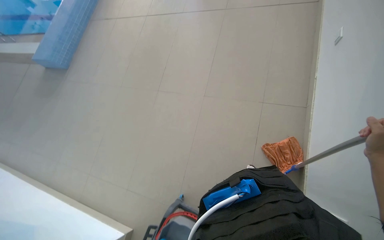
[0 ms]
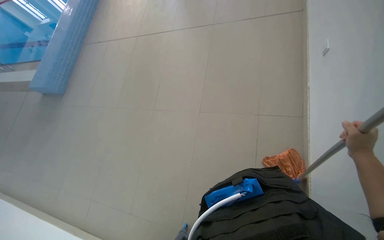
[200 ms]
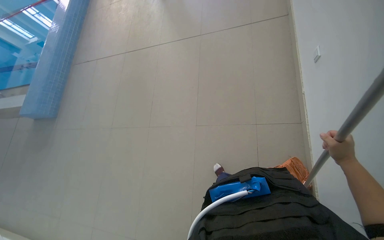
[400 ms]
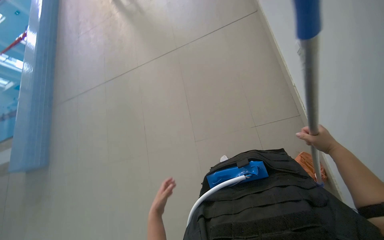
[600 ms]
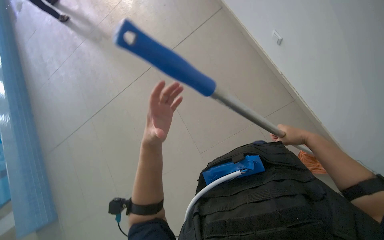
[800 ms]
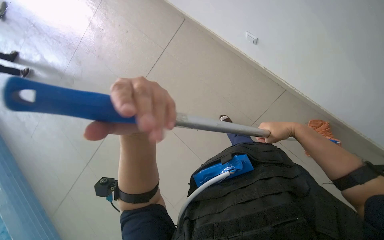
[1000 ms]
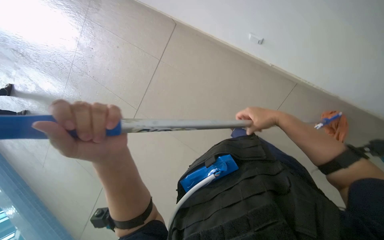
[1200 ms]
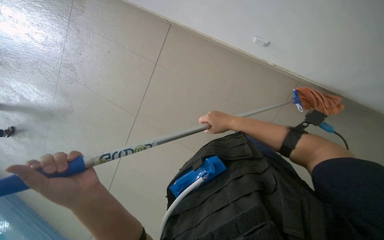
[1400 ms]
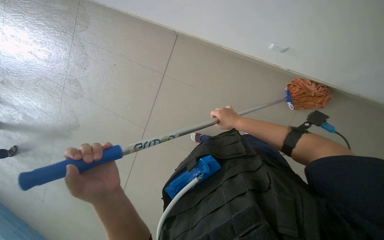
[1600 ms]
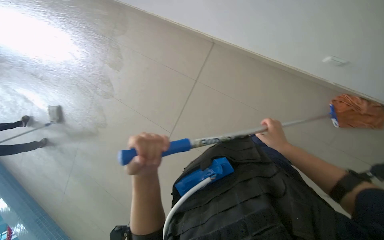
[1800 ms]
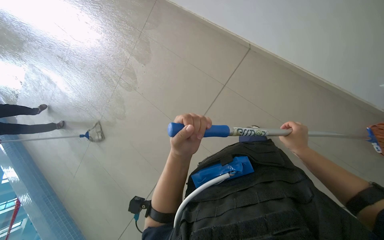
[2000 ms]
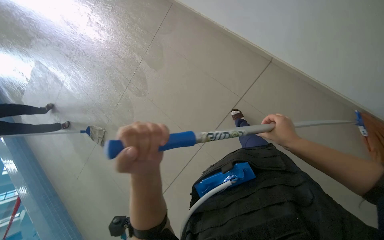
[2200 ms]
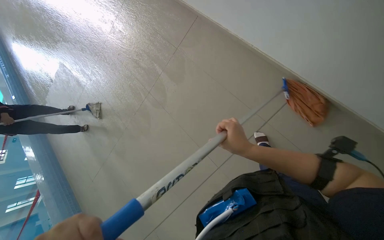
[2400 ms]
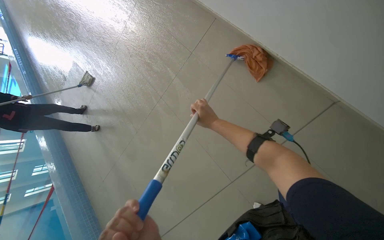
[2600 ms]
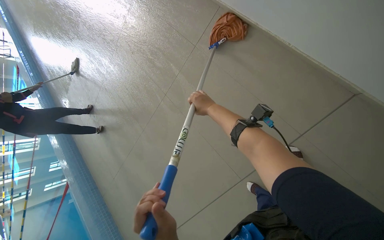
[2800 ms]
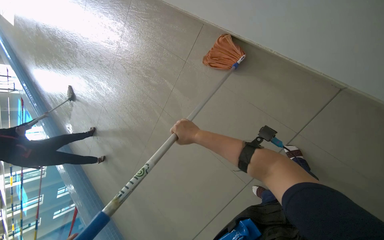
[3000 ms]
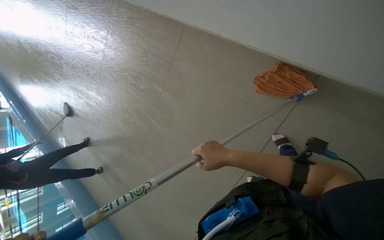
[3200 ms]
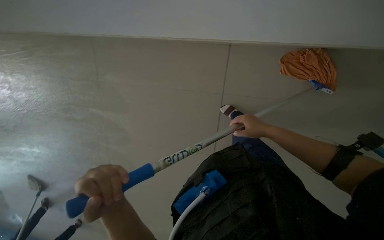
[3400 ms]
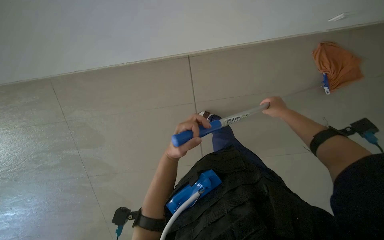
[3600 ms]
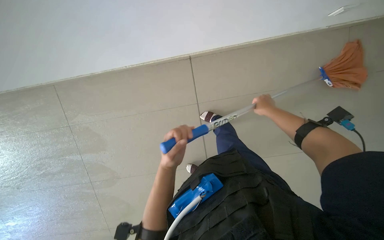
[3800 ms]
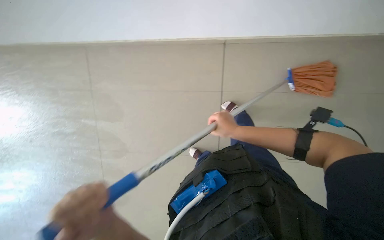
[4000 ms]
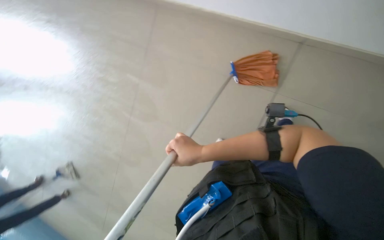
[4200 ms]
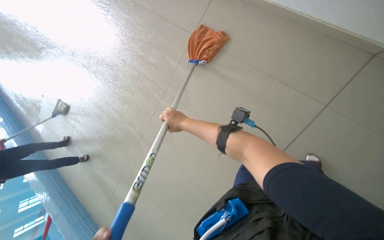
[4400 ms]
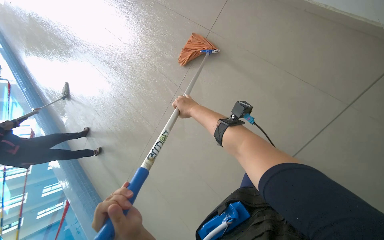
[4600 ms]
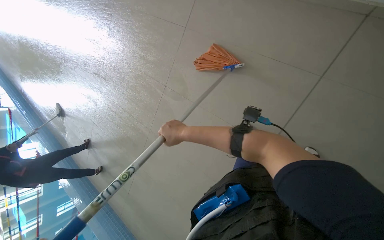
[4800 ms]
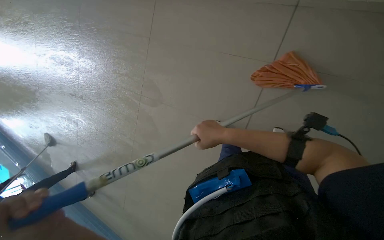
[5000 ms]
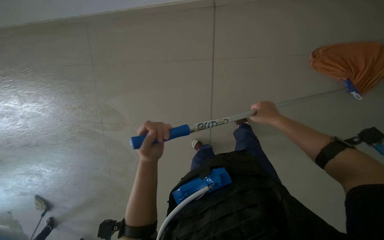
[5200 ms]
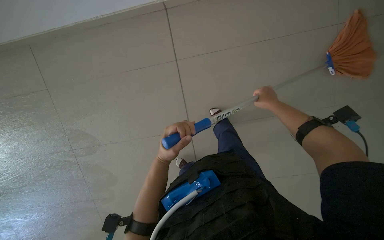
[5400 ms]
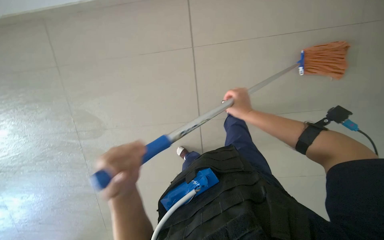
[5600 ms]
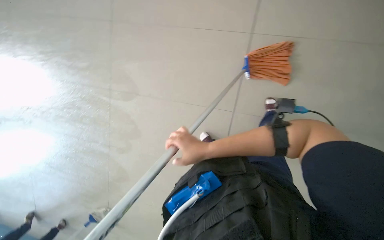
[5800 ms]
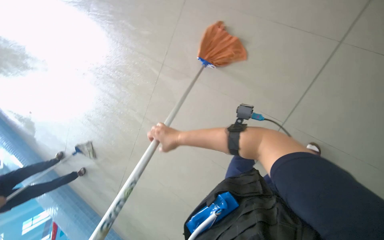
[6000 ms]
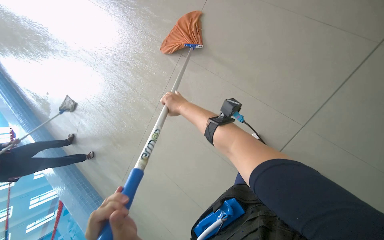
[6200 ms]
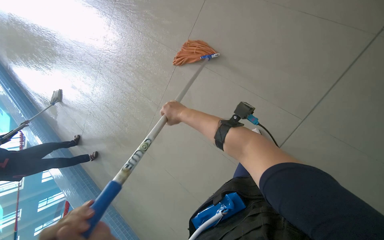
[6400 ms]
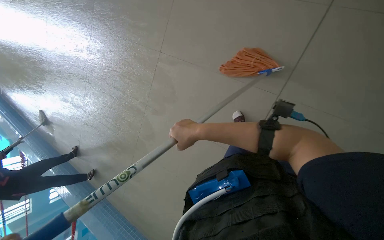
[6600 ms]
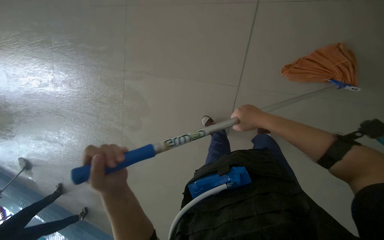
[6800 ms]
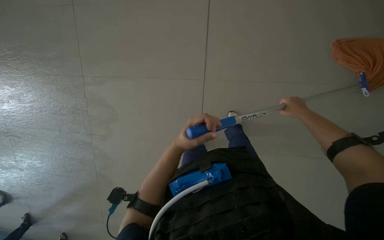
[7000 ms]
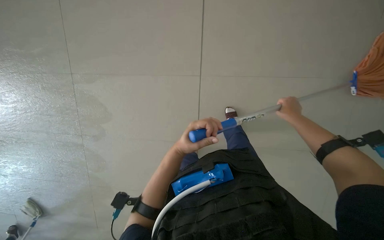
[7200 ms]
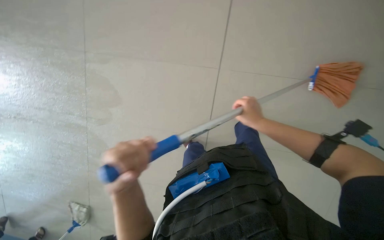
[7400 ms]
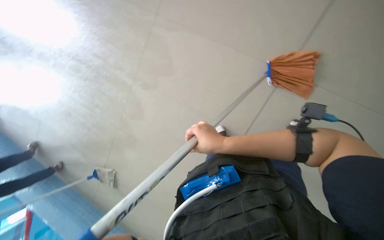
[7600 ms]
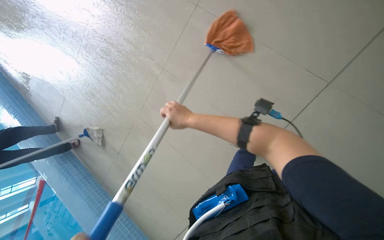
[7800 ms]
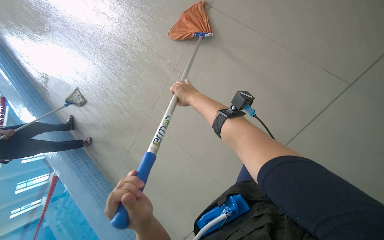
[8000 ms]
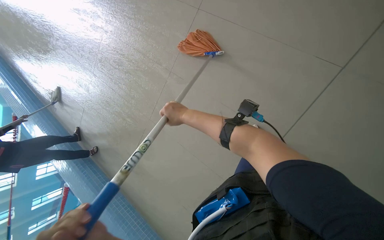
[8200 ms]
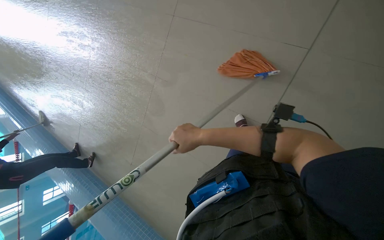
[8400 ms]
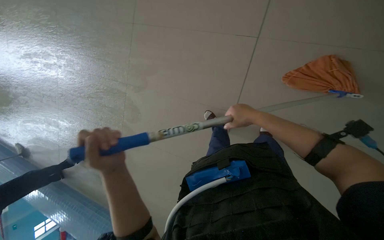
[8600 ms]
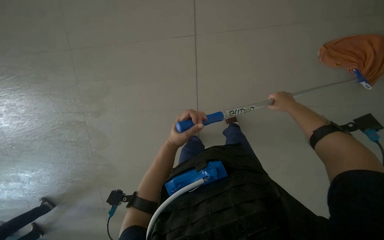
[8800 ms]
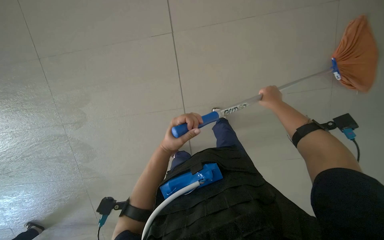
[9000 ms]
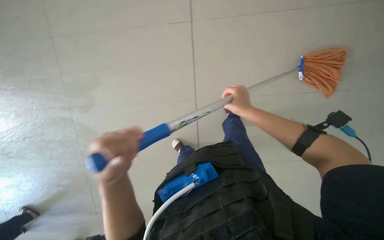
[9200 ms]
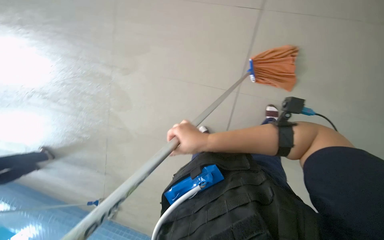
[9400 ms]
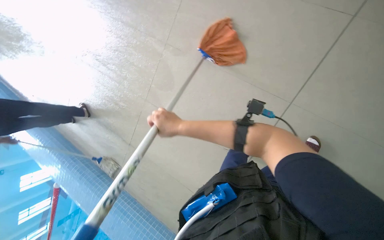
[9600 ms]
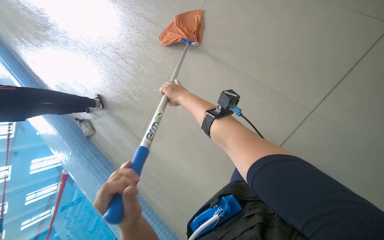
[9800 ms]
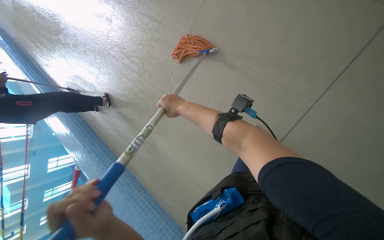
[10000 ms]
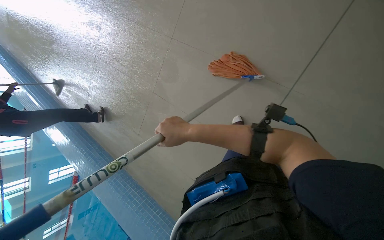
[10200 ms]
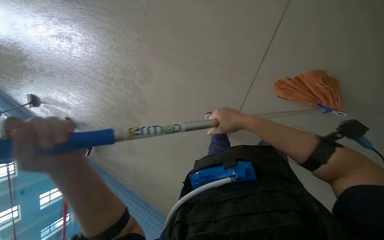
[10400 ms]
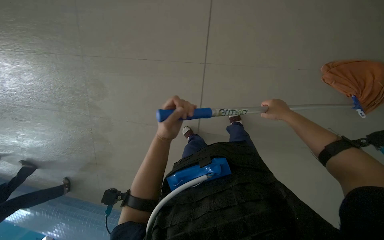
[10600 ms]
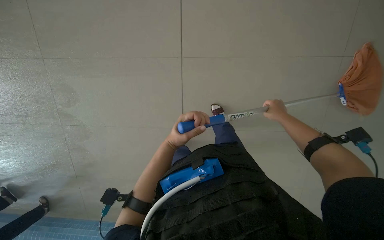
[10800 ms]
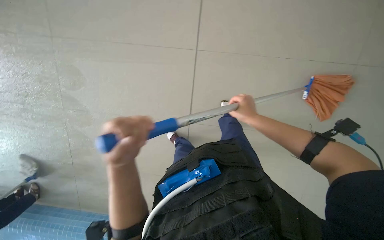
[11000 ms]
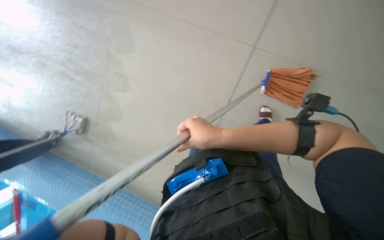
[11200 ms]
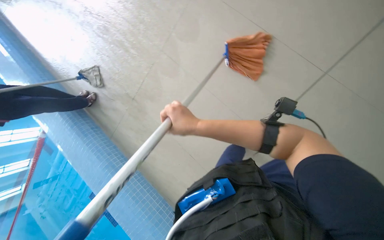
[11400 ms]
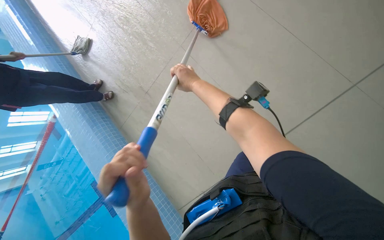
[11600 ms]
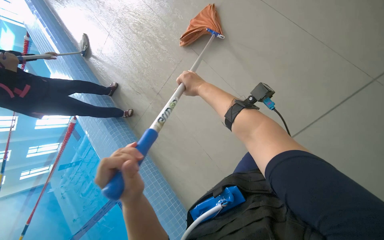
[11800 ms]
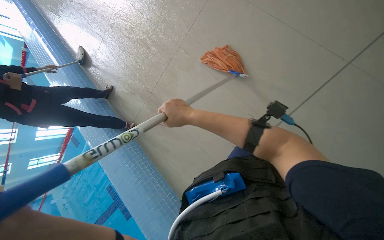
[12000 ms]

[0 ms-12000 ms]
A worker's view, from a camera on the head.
Job: mopping floor.
The whole recording: Mopping pool deck. The worker mops the tiled floor next to the swimming pool.
0 ms to 1600 ms: The camera is carried some 1 m. Everything in view rotates some 75 degrees counterclockwise.
1600 ms to 3000 ms: The head travels approximately 80 cm. The view pans to the left by some 15 degrees.
7600 ms to 9000 ms: The wearer moves about 60 cm. The scene turns some 40 degrees counterclockwise in the picture.
10400 ms to 12000 ms: The wearer's head swings roughly 30 degrees to the right. The camera pitches downward, by approximately 15 degrees.

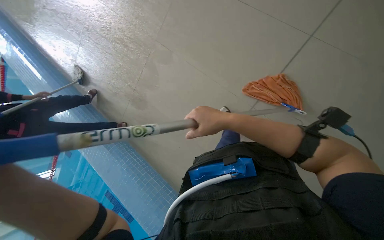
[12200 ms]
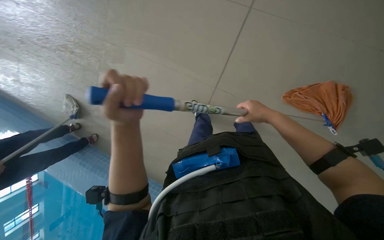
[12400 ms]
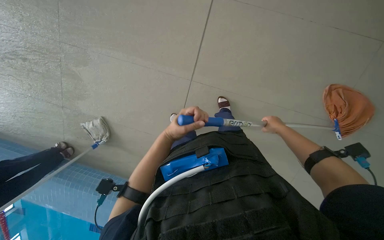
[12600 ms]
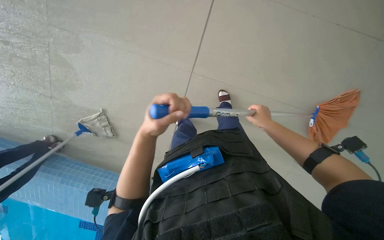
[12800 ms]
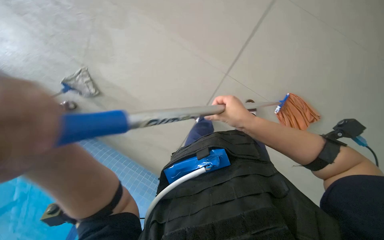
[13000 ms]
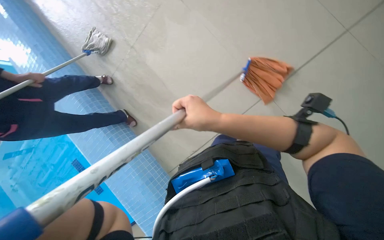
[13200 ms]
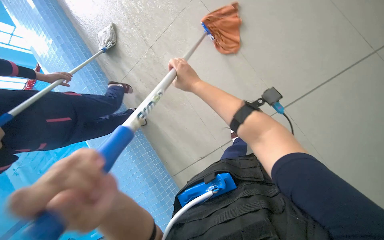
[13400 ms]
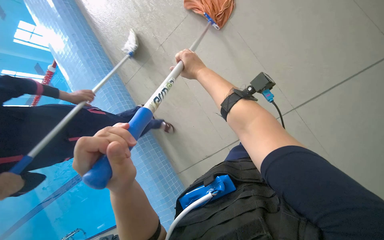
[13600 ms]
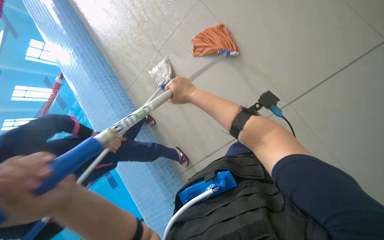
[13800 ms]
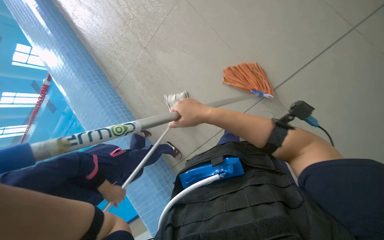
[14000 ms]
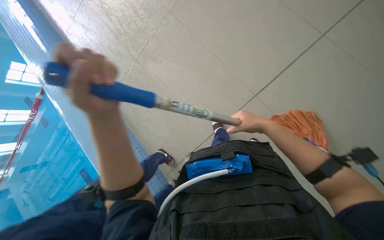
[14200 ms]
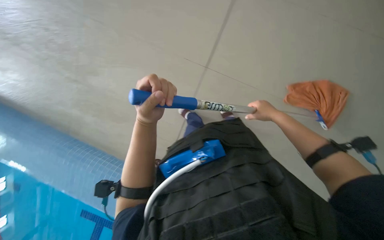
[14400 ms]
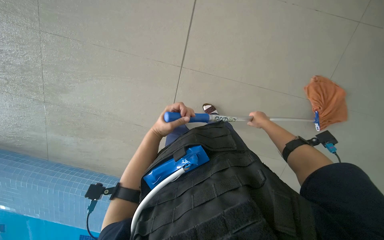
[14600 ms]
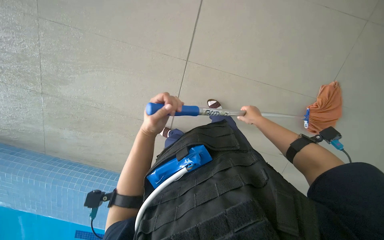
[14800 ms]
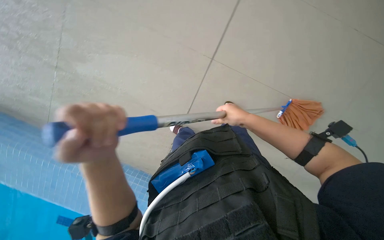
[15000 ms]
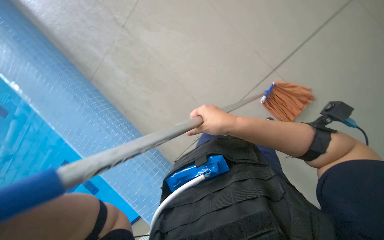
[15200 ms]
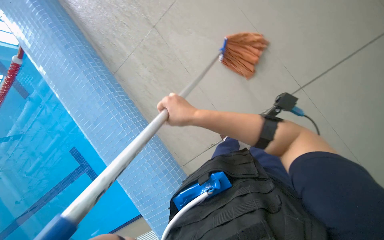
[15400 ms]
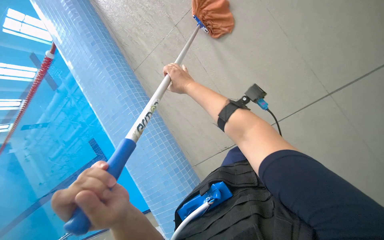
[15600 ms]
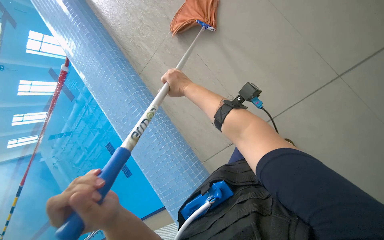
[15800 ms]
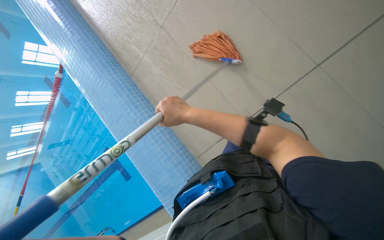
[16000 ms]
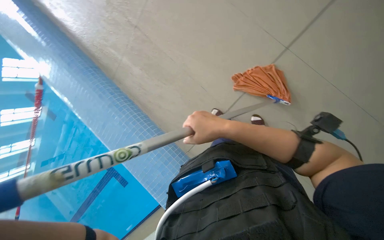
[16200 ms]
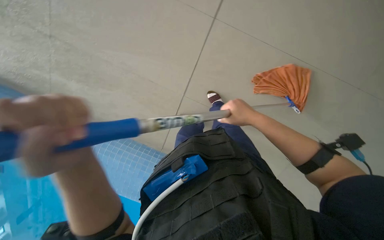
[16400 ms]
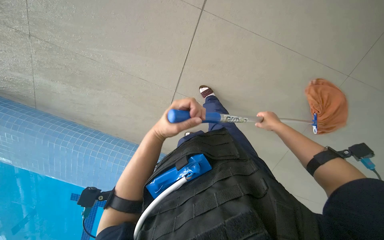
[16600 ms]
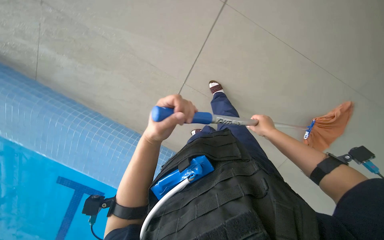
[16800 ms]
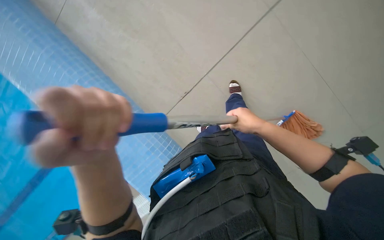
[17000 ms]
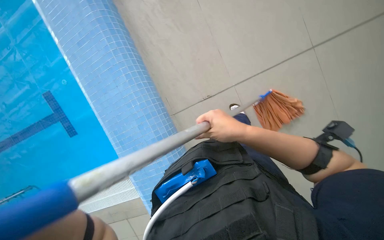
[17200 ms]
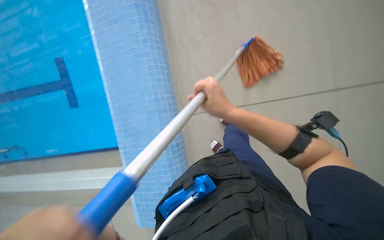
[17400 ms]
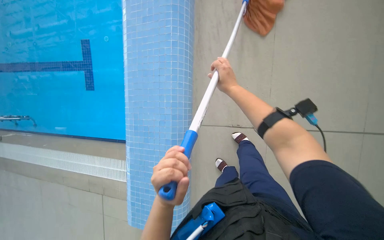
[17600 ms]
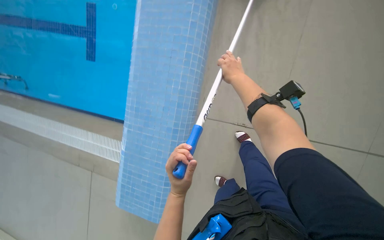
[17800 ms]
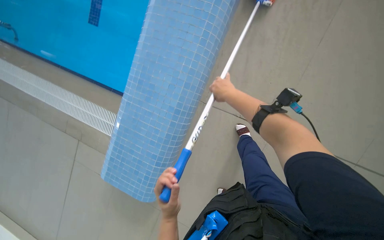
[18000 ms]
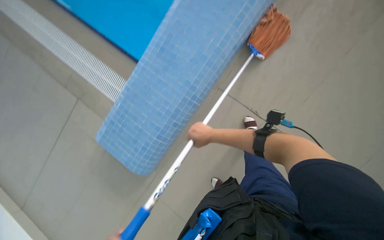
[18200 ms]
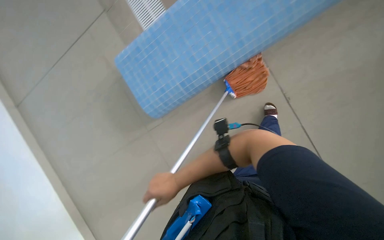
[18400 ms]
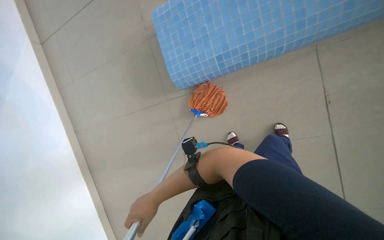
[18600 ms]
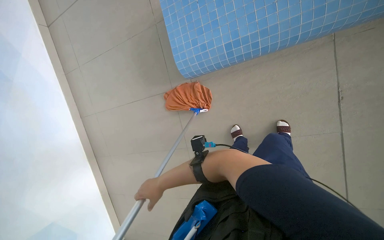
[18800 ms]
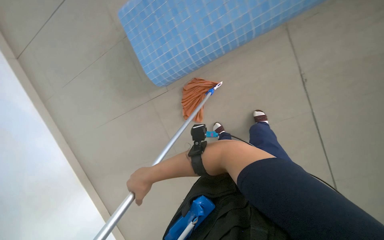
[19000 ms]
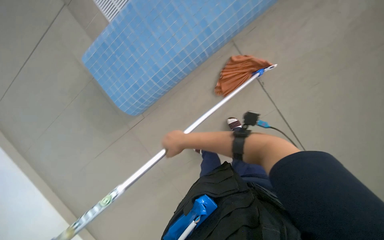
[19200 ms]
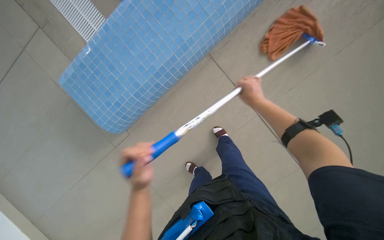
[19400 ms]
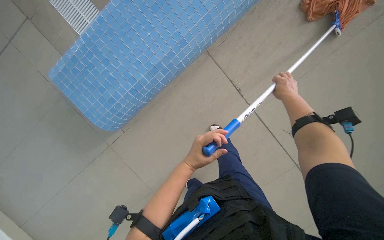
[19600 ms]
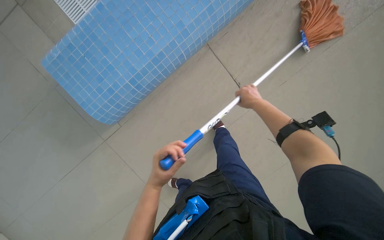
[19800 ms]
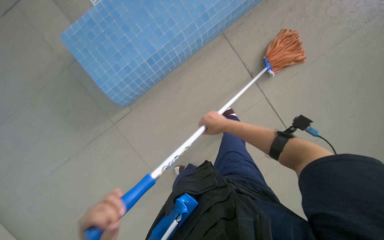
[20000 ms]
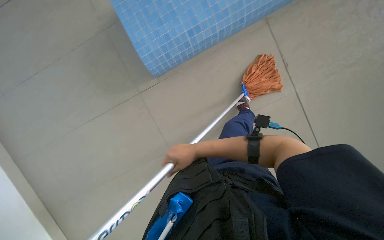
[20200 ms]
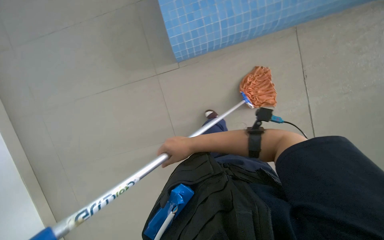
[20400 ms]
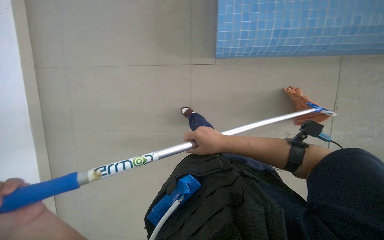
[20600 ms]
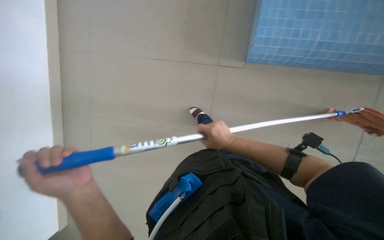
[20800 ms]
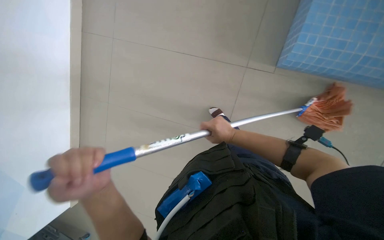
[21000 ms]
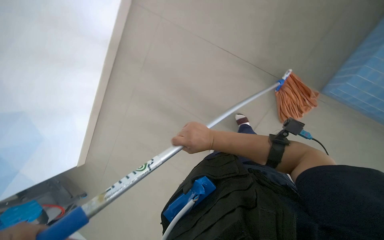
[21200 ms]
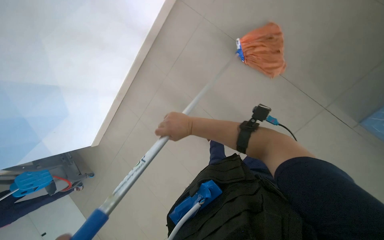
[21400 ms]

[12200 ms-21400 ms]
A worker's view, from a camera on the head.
Job: mopping floor.
The whole recording: Mopping pool deck. The worker mops the tiled floor next to the swimming pool.
12200 ms to 13800 ms: The wearer looks roughly 15 degrees further to the right. The right hand travels farther from the camera by some 30 cm, and moves roughly 30 cm to the right and comes back.
13800 ms to 15200 ms: The right hand travels down the picture by roughly 10 cm, and goes to the right and returns, roughly 50 cm each way.
15200 ms to 16800 ms: The right hand is displaced to the right by approximately 35 cm.
19800 ms to 21400 ms: The camera is carried approximately 60 cm. The head rotates approximately 60 degrees to the left.
